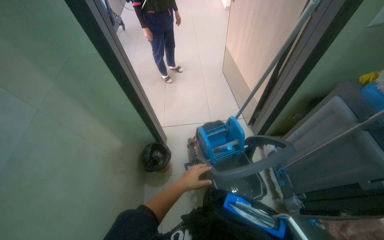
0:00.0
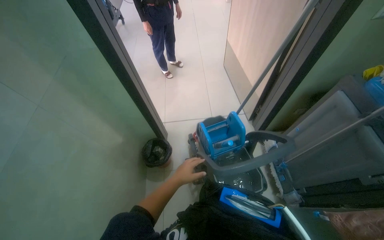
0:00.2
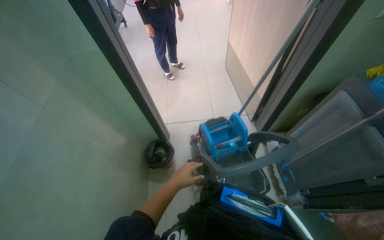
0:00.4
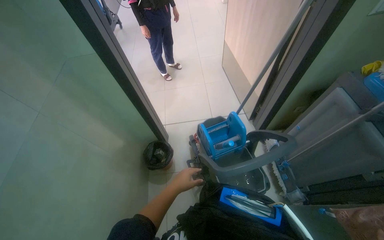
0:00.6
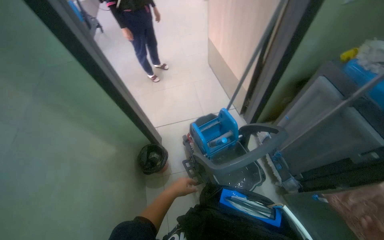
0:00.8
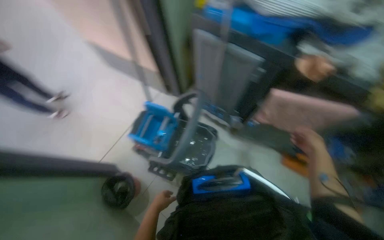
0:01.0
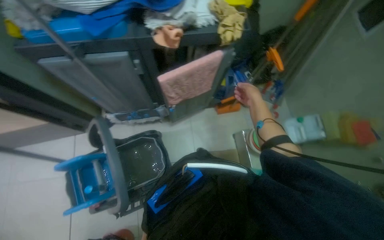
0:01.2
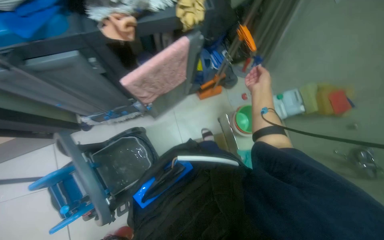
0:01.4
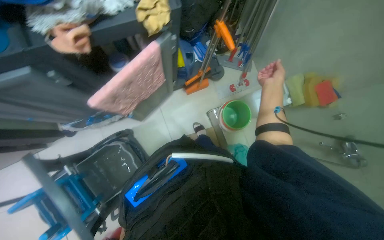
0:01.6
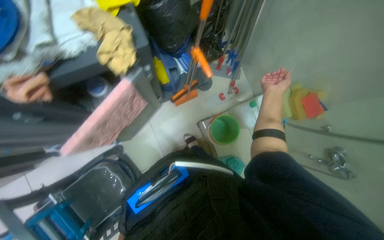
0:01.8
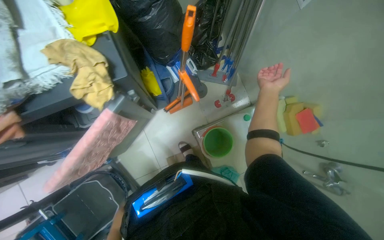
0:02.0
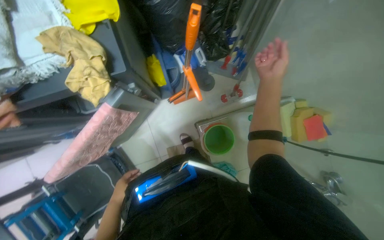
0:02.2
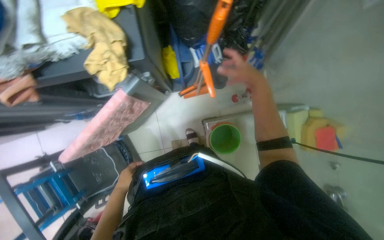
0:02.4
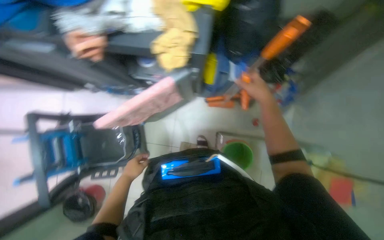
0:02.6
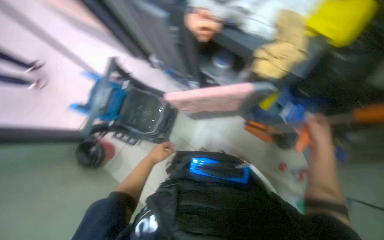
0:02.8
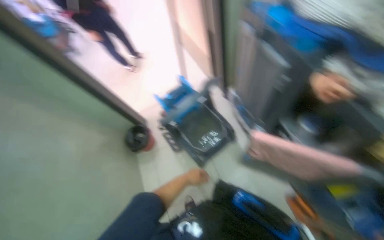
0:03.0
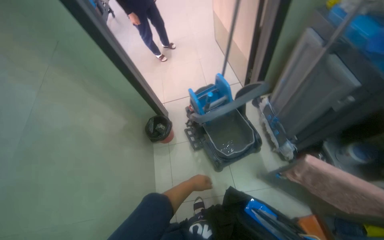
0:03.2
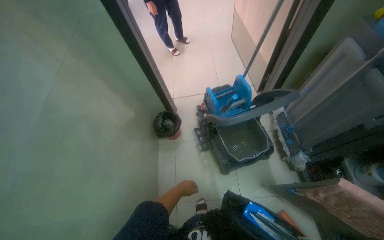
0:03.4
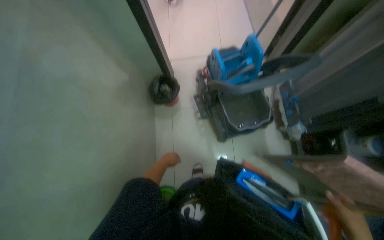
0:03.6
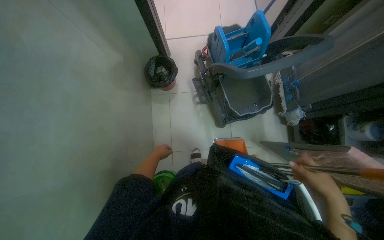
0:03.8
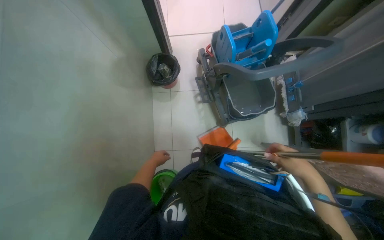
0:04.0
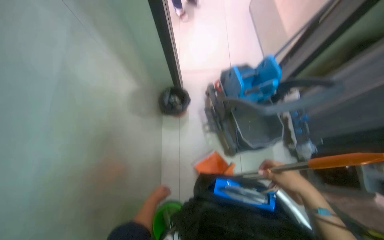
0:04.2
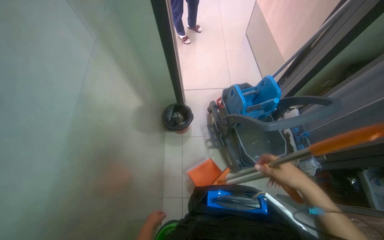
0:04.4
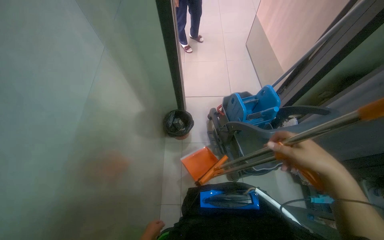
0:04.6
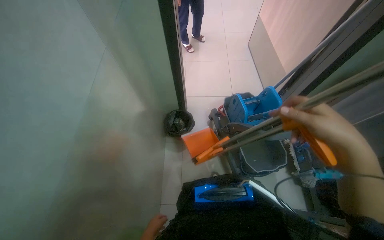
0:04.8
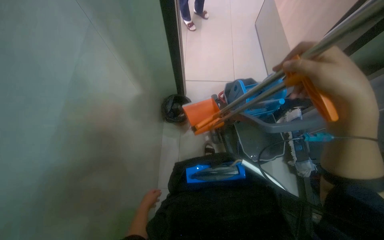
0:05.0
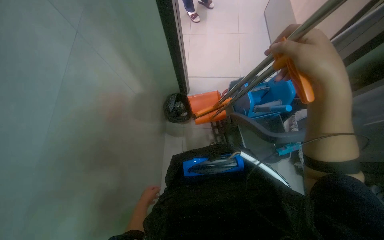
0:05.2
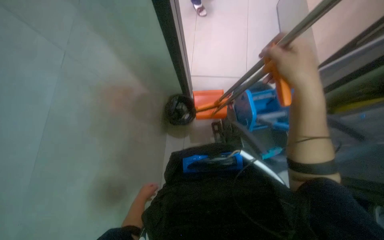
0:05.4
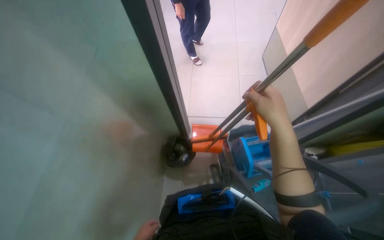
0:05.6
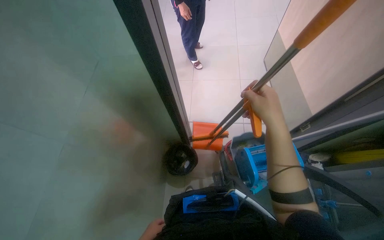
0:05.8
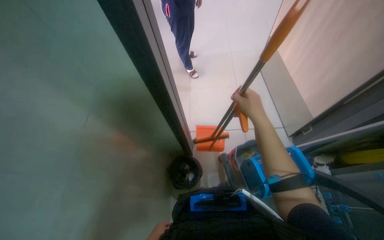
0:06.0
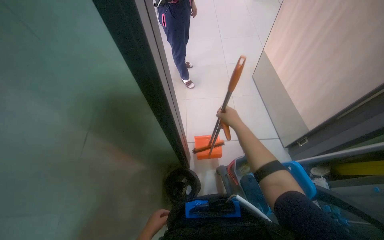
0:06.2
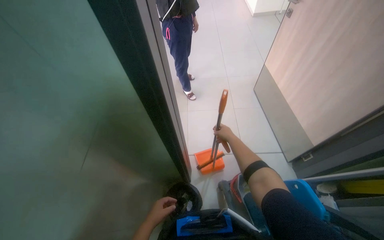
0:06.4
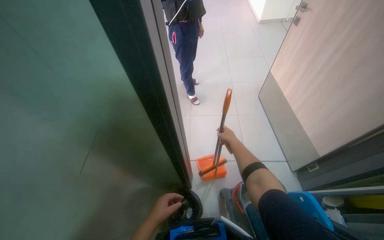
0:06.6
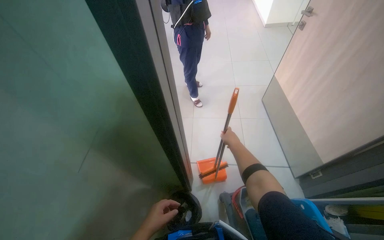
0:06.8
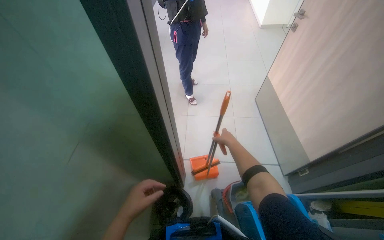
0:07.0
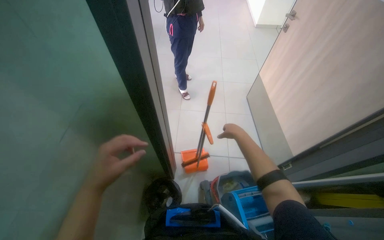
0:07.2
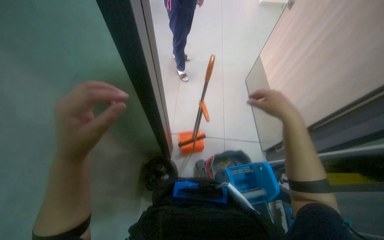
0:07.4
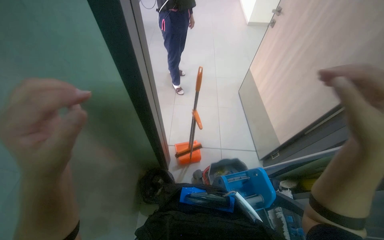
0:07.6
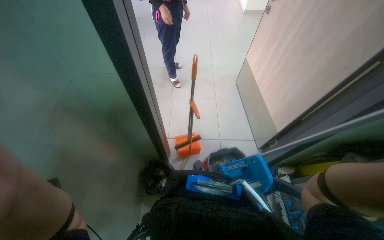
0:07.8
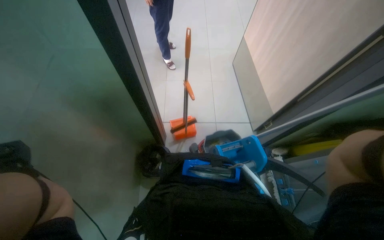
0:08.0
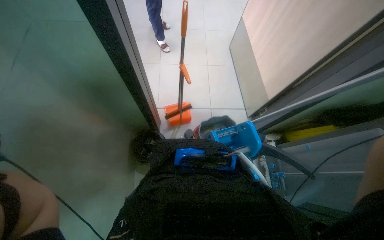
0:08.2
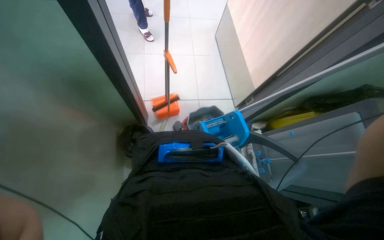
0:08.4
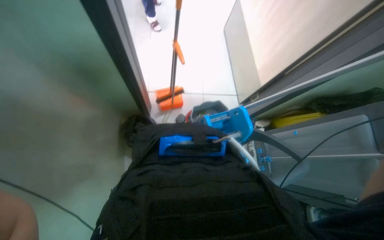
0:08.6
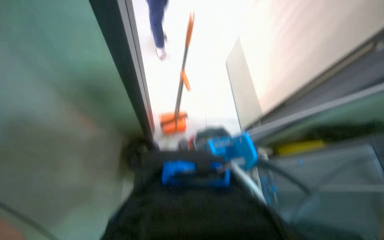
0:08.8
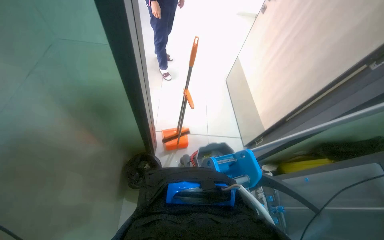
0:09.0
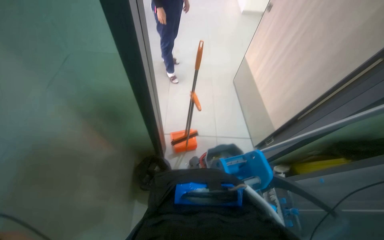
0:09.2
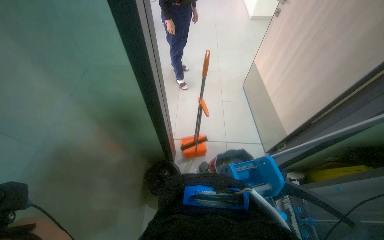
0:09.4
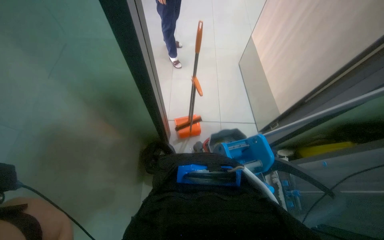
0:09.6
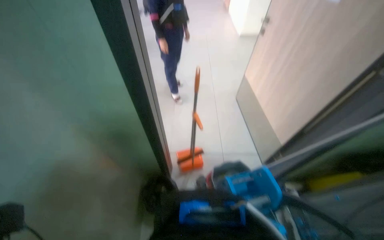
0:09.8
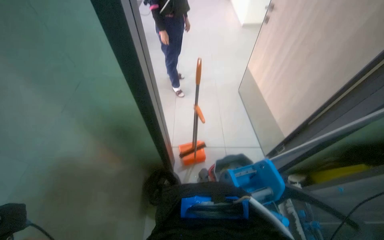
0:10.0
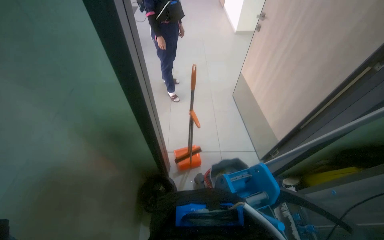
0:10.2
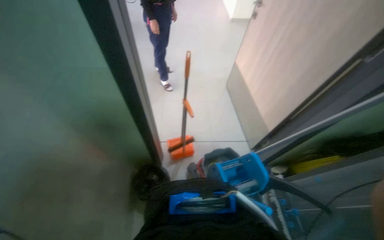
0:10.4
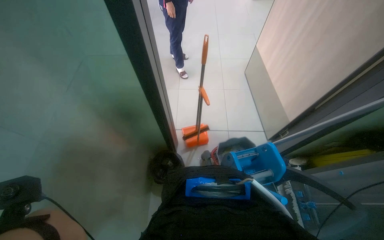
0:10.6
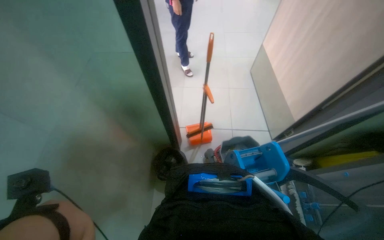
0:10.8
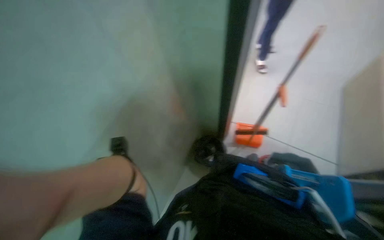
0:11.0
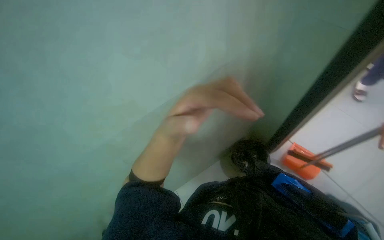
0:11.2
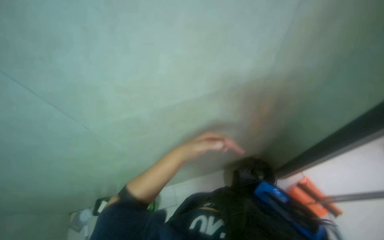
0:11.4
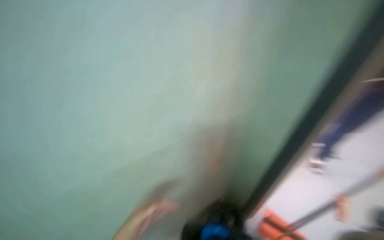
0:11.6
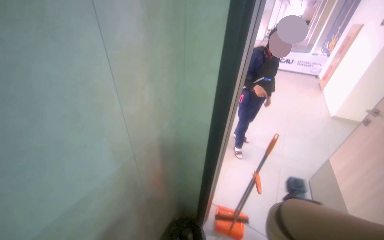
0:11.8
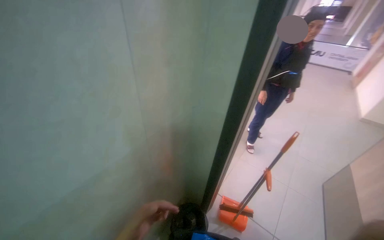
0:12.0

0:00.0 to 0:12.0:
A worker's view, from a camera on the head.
Job: preparing cleaning supplies.
The whole recording: Preparing cleaning supplies. The worker prepares cleaning supplies by assembling the mop and bucket, filling buckets with water, and soaking cloths.
0:00.0 to 0:01.6: The camera is carried about 40 cm. The head turns to the right by some 110 degrees. The view tips downward by roughly 20 degrees.
0:01.6 to 0:03.0: The head turns to the left by about 90 degrees.
0:03.0 to 0:04.4: The camera is carried about 50 cm.
0:04.4 to 0:06.0: The right hand goes about 30 cm up the picture.
0:06.0 to 0:07.6: The left hand travels up the picture and nearer to the camera by roughly 50 cm.
0:10.4 to 0:12.0: The head turns to the left by some 80 degrees. The view tips downward by some 25 degrees.

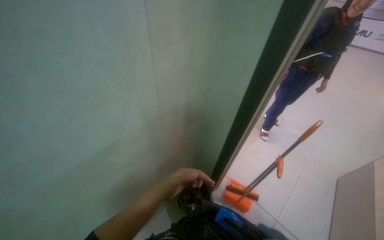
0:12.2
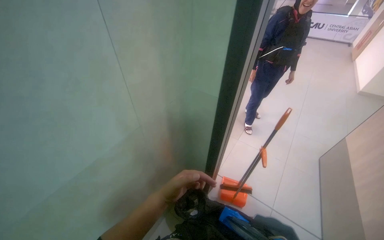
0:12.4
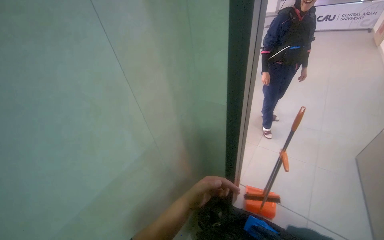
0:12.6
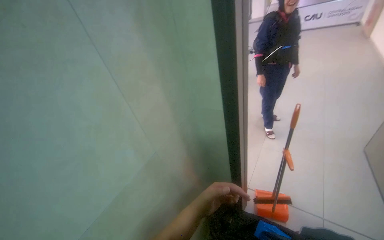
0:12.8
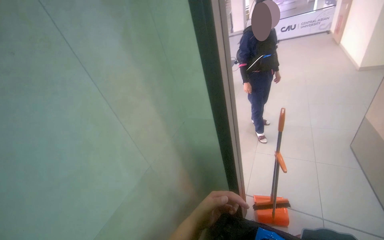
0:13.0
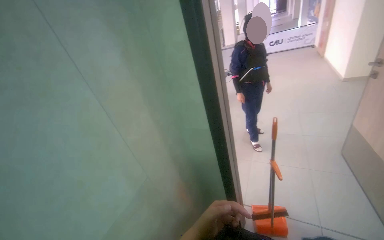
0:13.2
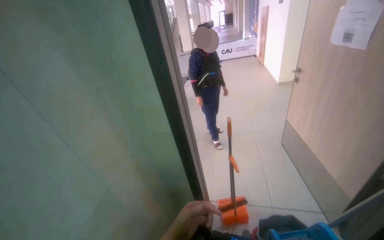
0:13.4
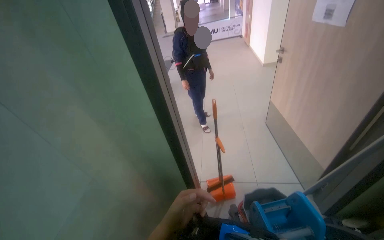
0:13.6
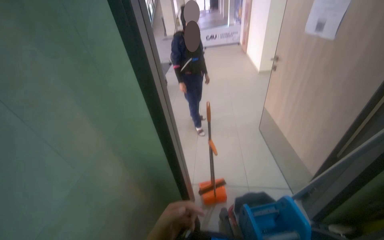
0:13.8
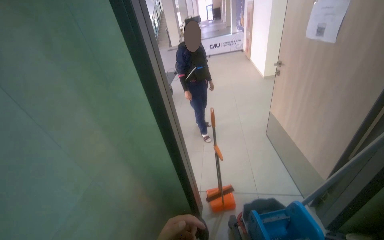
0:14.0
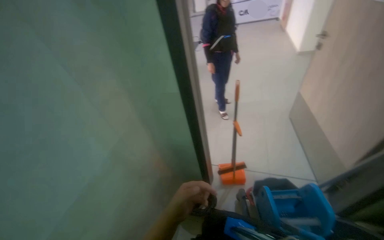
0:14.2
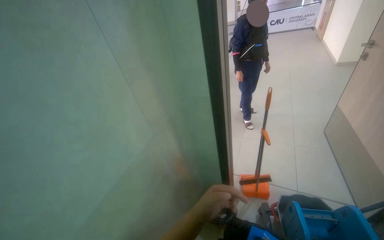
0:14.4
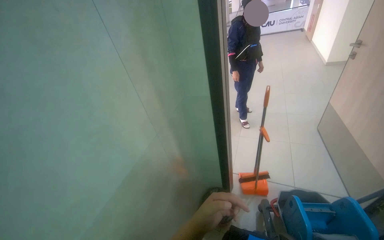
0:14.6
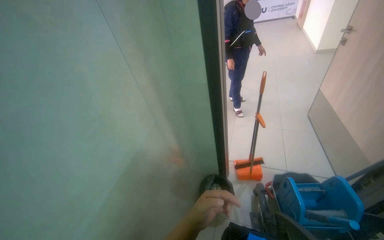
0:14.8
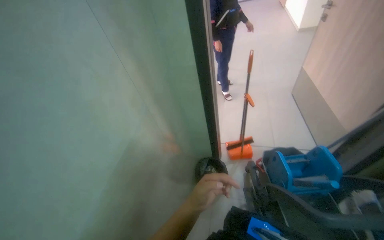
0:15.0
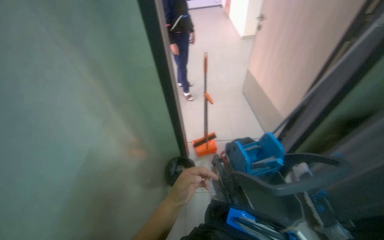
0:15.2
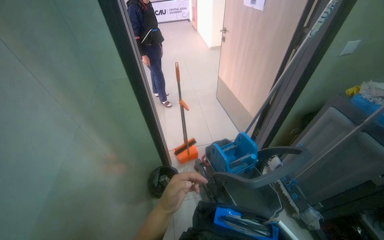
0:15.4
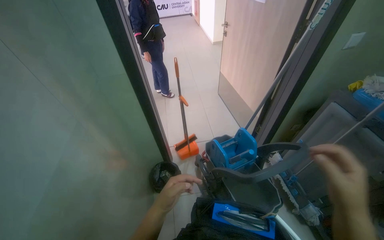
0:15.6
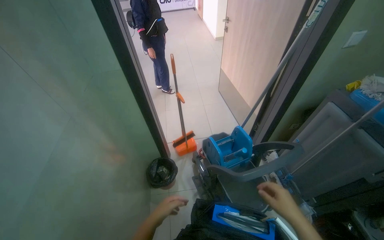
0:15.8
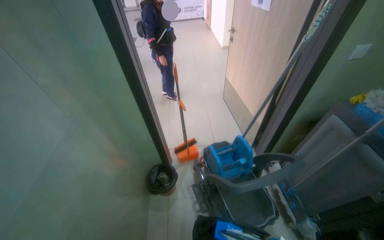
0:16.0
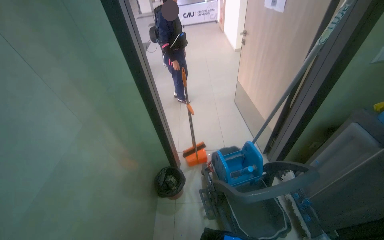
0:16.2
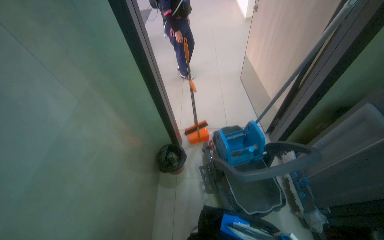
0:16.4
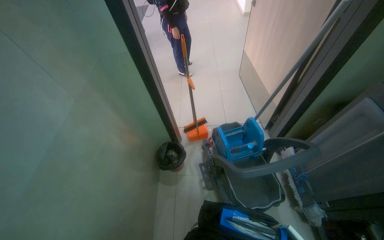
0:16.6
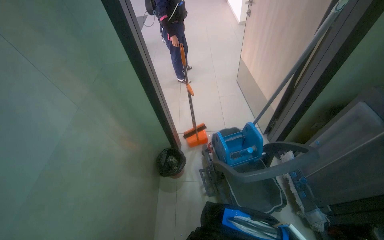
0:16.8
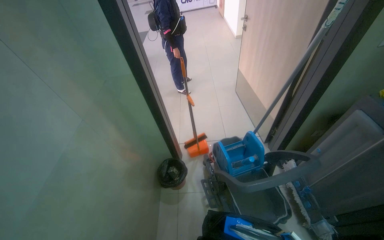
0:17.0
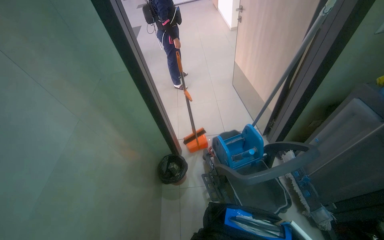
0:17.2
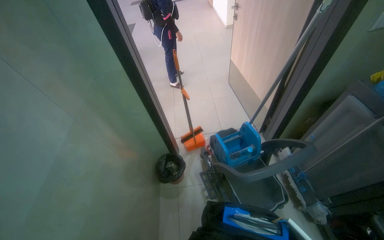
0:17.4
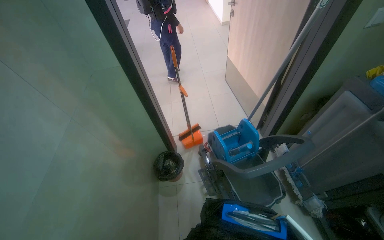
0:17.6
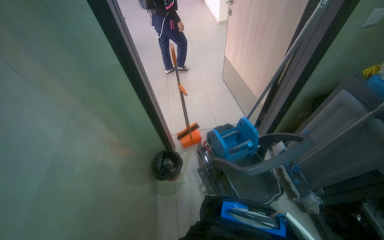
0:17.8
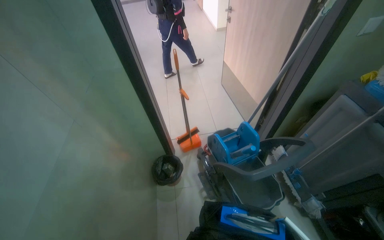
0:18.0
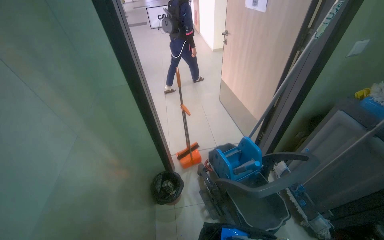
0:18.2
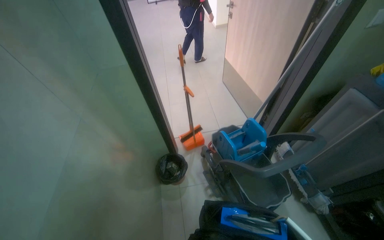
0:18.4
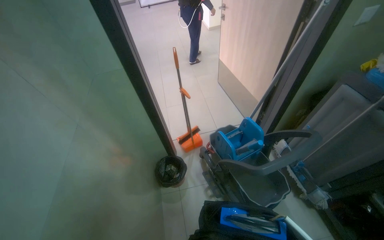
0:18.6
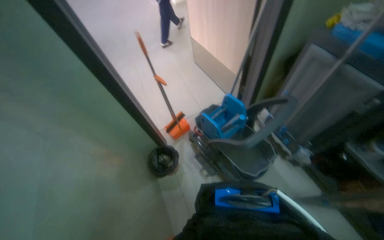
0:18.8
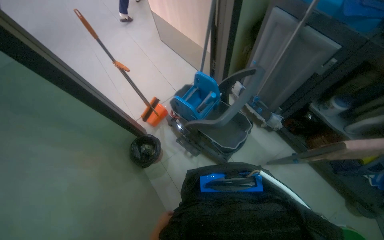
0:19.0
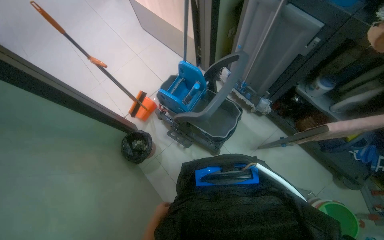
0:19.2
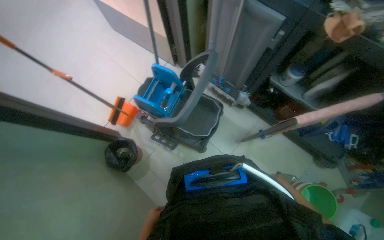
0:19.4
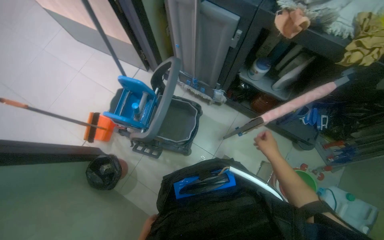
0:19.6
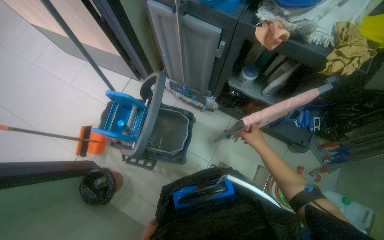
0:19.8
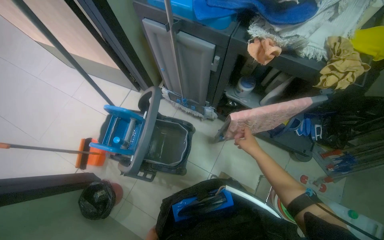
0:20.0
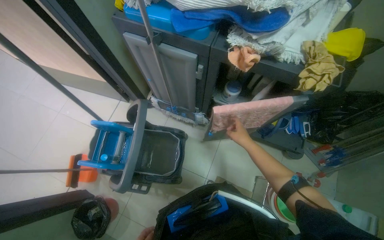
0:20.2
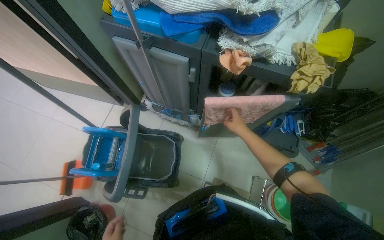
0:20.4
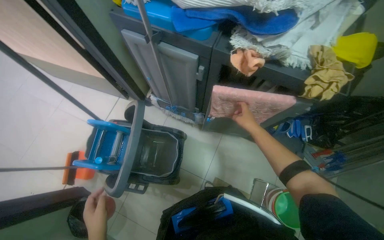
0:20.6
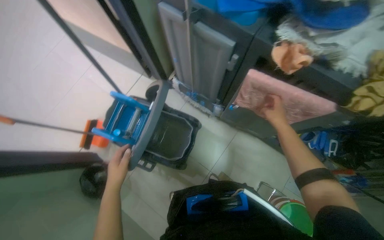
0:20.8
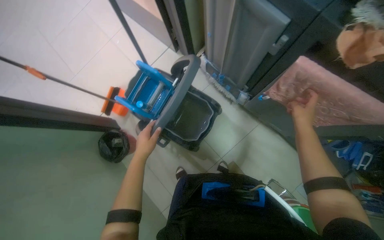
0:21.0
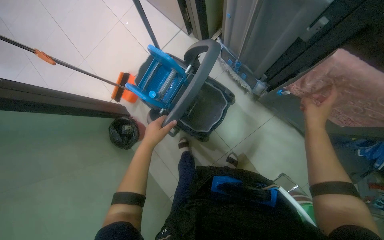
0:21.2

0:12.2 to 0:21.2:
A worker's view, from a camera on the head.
Job: preparing cleaning supplies.
The whole recording: Preparing cleaning supplies. The worker prepares cleaning supplies by assembling the mop and bucket, filling buckets with water, and soaking cloths.
0:12.2 to 0:13.8: The head turns to the right by some 40 degrees. The view tips upward by about 15 degrees.
0:18.2 to 0:19.8: The head turns to the right by approximately 55 degrees. The view tilts roughly 25 degrees downward.
0:19.8 to 0:21.2: The wearer's head swings approximately 25 degrees to the left. The camera pitches downward, by about 15 degrees.
